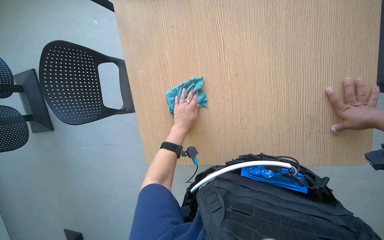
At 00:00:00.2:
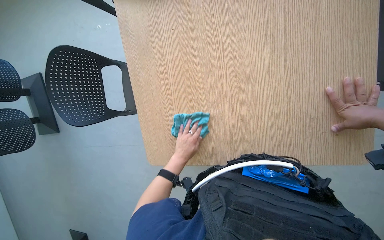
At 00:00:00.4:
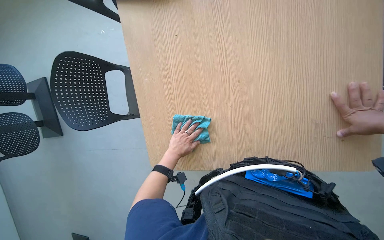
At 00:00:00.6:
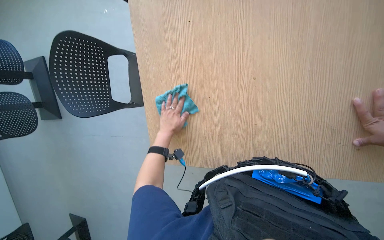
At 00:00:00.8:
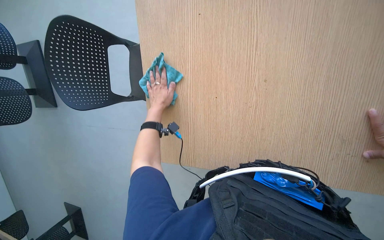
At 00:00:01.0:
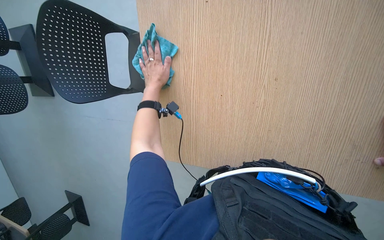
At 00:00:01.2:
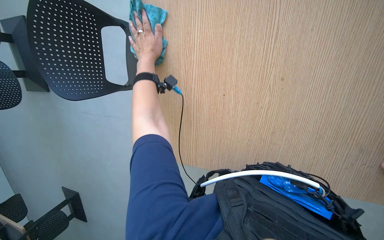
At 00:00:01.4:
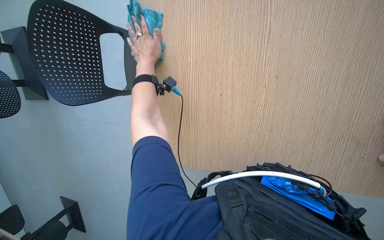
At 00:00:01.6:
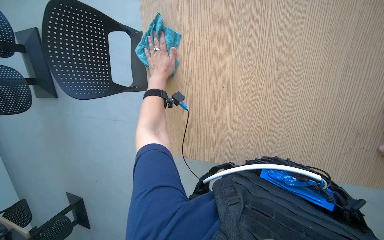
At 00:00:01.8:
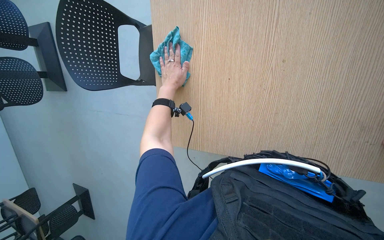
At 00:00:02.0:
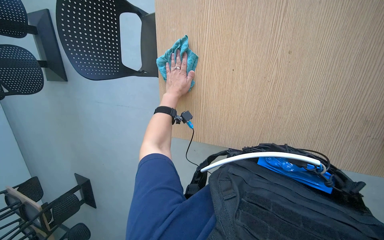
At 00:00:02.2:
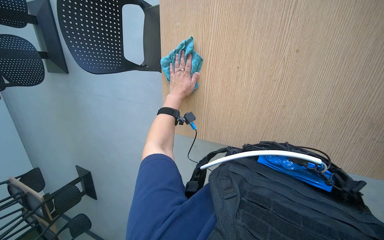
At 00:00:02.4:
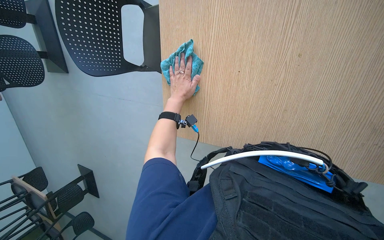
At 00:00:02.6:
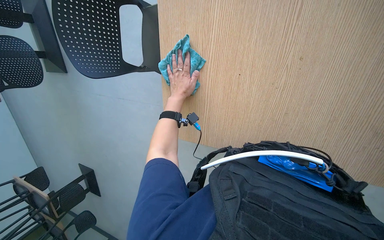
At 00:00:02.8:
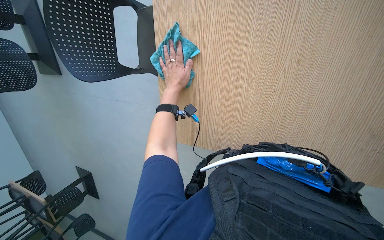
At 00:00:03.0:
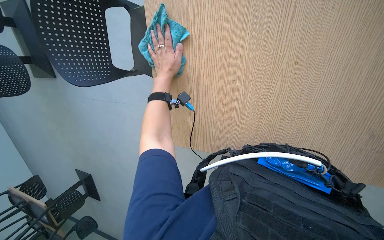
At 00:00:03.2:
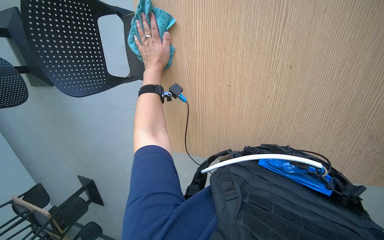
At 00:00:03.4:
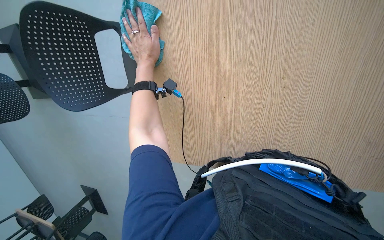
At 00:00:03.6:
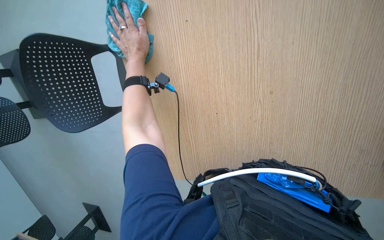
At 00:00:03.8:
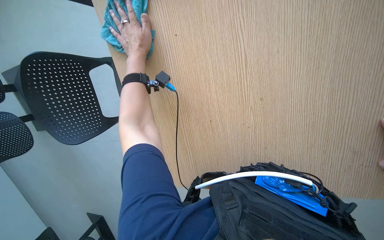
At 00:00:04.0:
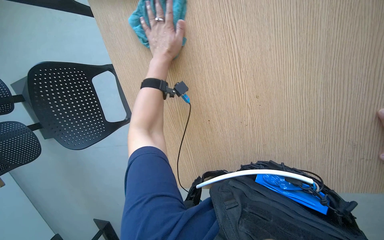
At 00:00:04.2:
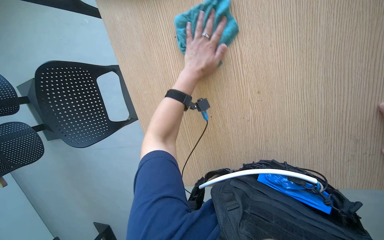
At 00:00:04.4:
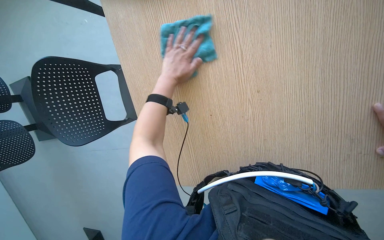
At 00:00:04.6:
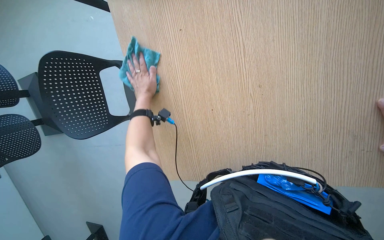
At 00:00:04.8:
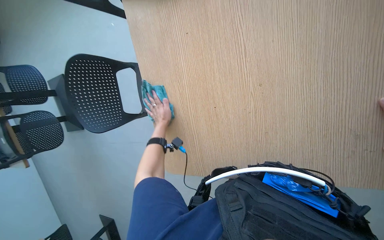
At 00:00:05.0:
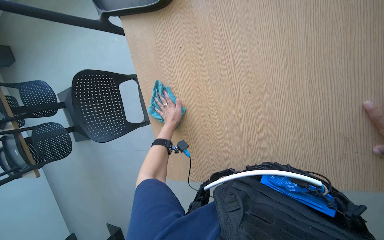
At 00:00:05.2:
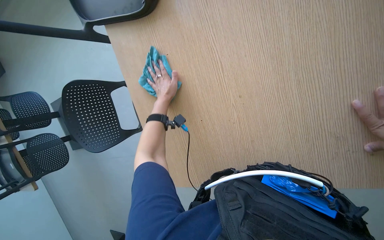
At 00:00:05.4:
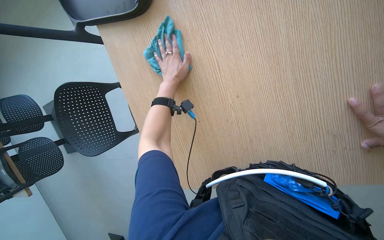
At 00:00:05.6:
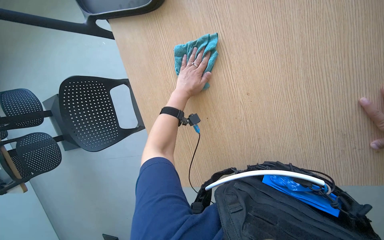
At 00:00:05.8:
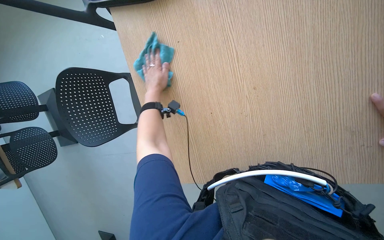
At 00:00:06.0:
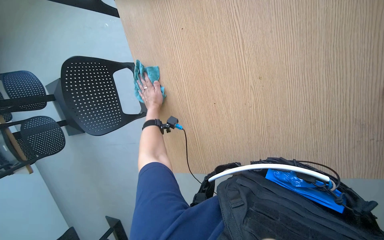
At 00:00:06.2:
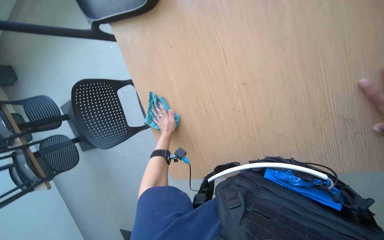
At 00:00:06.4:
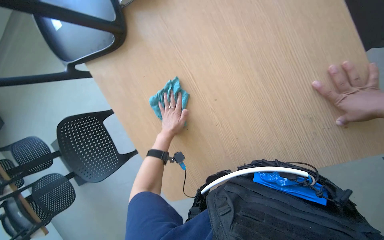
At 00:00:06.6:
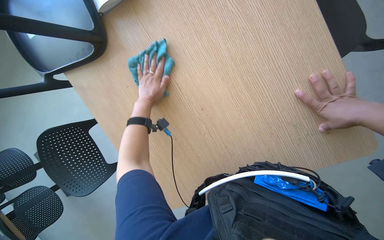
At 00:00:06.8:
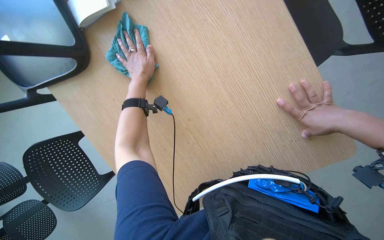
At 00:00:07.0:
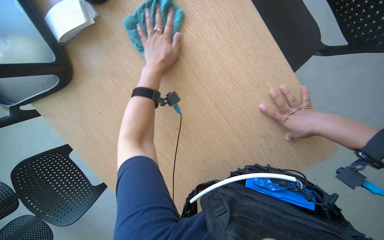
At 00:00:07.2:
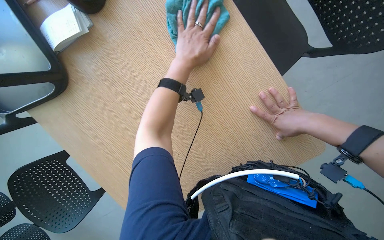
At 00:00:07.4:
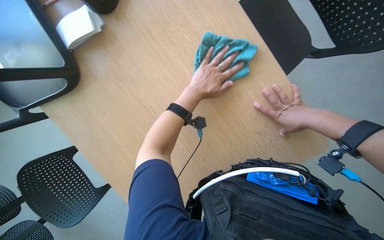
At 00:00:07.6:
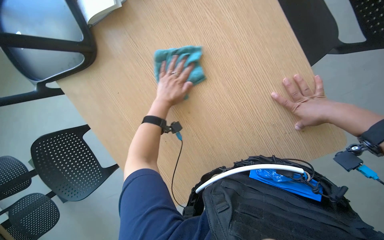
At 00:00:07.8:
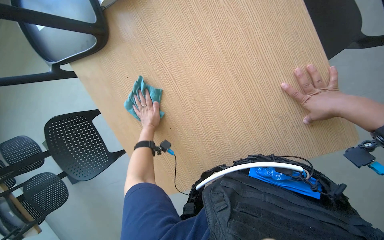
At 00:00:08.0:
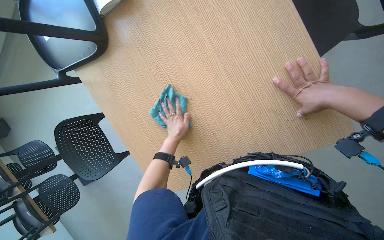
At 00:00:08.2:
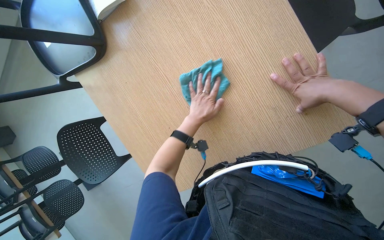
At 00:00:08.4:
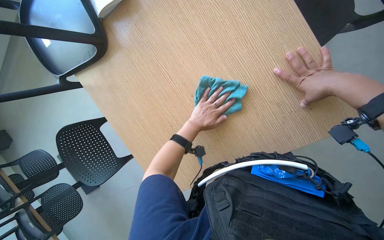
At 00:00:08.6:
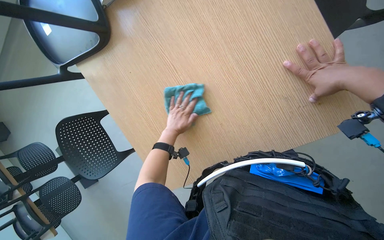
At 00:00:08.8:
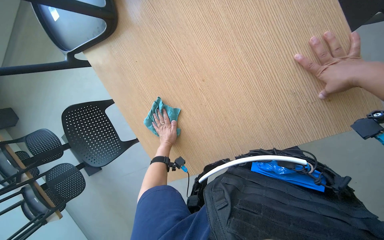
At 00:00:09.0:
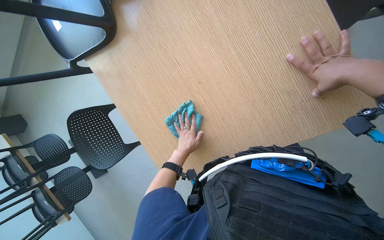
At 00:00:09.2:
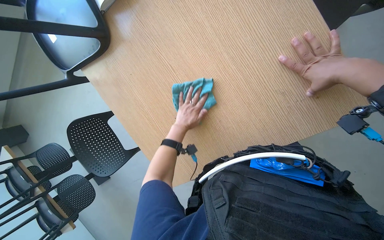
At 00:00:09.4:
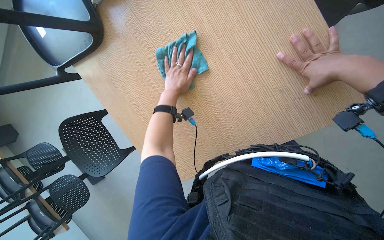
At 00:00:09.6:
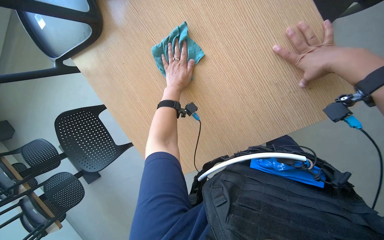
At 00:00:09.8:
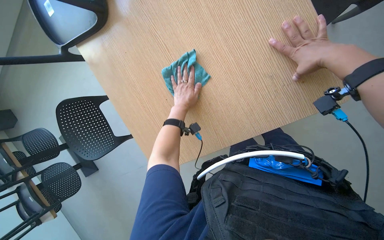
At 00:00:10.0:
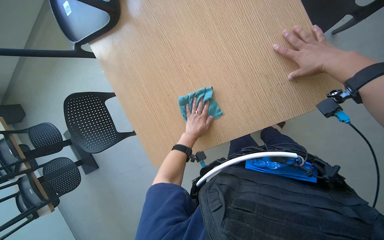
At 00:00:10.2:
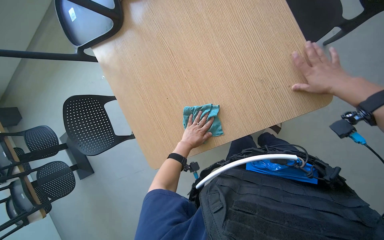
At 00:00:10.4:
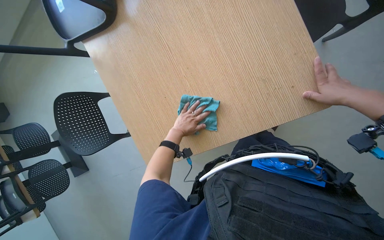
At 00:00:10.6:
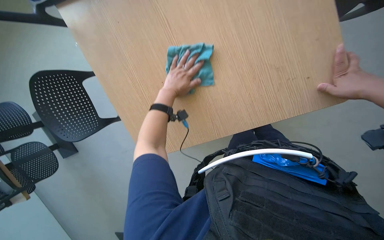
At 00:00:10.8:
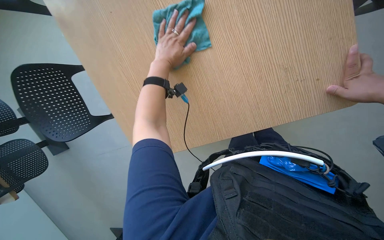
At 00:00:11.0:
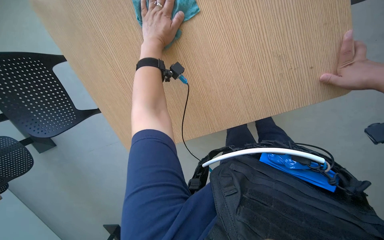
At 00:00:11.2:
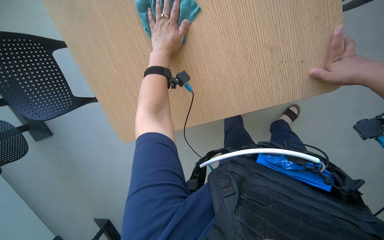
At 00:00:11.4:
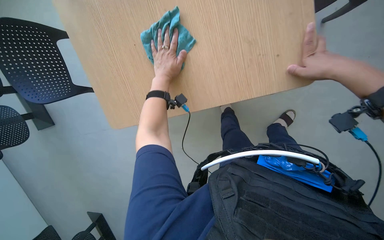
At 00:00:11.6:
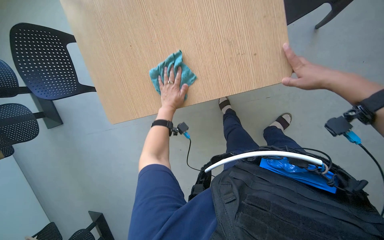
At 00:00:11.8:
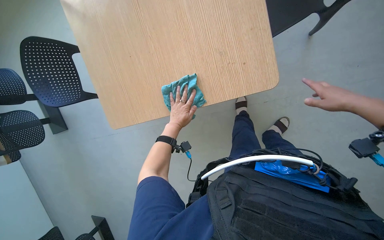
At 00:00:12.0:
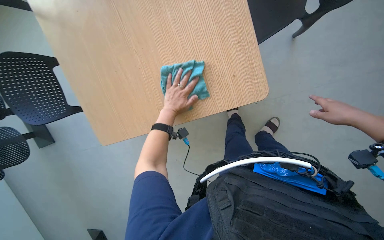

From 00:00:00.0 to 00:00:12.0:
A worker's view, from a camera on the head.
Job: wiping surfaces.
The whole recording: Wiping table surfaces. The worker squeezes a cloth and wipes multiple table surfaces.
From 00:00:00.0 to 00:00:01.6: The left hand travels up the picture and to the left by approximately 20 cm.
From 00:00:03.0 to 00:00:04.4: The left hand goes to the right and returns, about 15 cm each way.
From 00:00:04.4 to 00:00:06.0: The left hand goes up and down the picture, approximately 15 cm each way, reversing 2 times.
From 00:00:06.0 to 00:00:07.6: The left hand goes up and down the picture, about 20 cm each way, reversing 2 times.
From 00:00:07.6 to 00:00:09.0: The left hand moves up and down the picture over roughly 15 cm, changing direction 2 times.
From 00:00:09.0 to 00:00:10.4: The right hand is displaced to the right by roughly 10 cm. Meanwhile the left hand travels up the picture and back again, some 20 cm each way.

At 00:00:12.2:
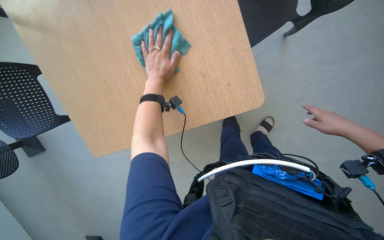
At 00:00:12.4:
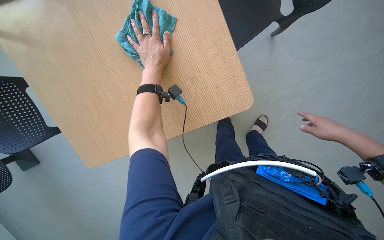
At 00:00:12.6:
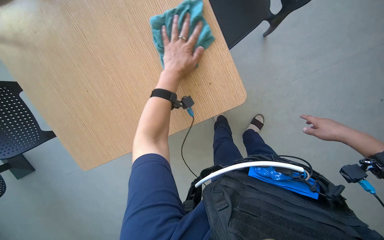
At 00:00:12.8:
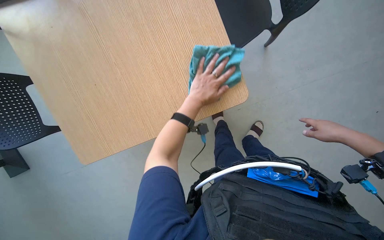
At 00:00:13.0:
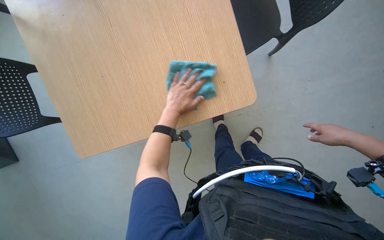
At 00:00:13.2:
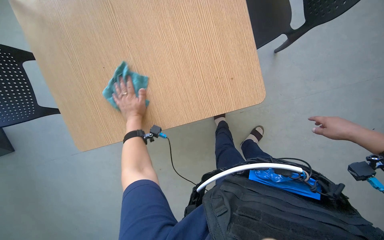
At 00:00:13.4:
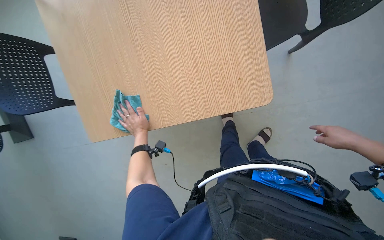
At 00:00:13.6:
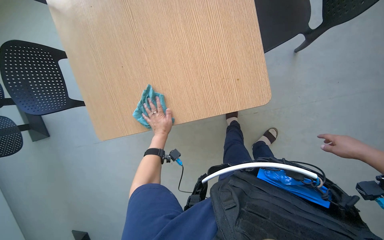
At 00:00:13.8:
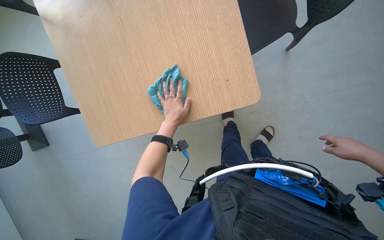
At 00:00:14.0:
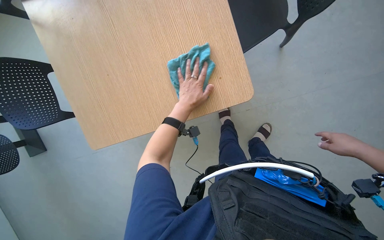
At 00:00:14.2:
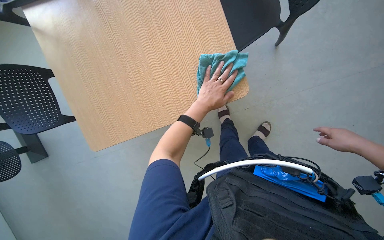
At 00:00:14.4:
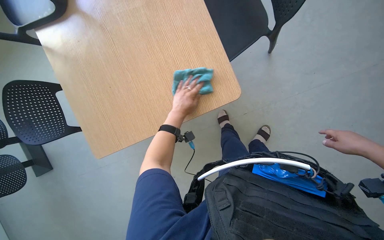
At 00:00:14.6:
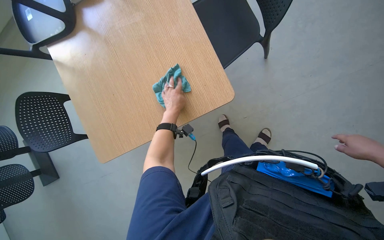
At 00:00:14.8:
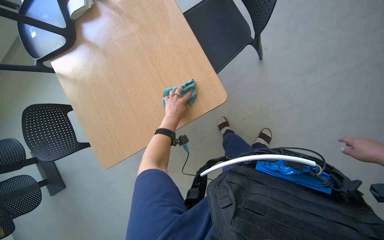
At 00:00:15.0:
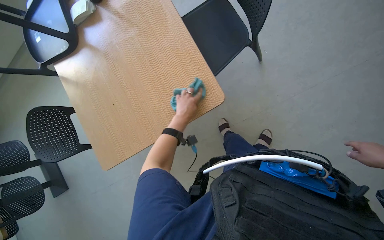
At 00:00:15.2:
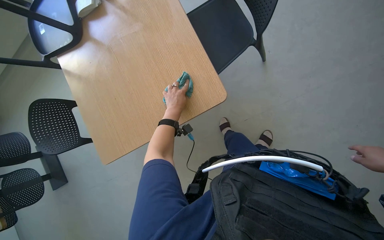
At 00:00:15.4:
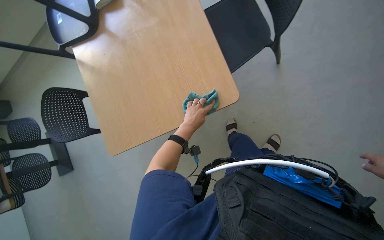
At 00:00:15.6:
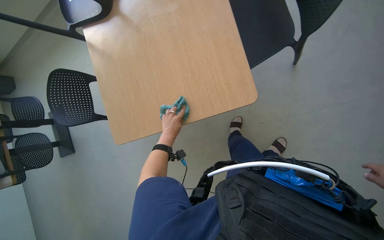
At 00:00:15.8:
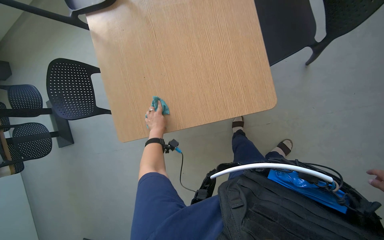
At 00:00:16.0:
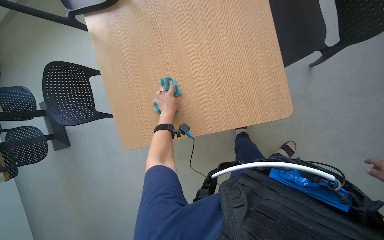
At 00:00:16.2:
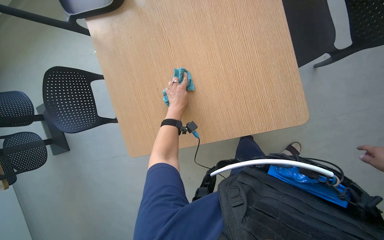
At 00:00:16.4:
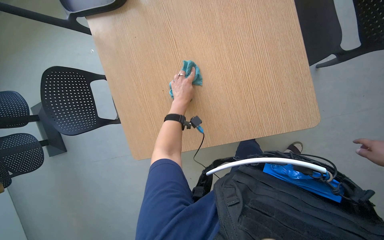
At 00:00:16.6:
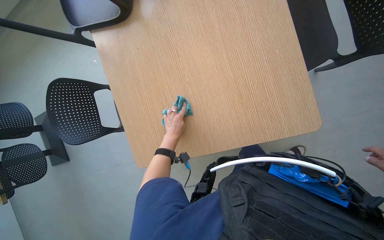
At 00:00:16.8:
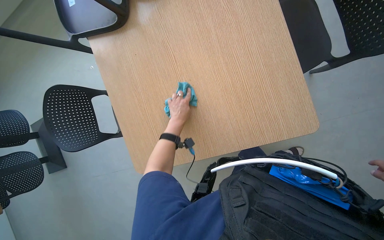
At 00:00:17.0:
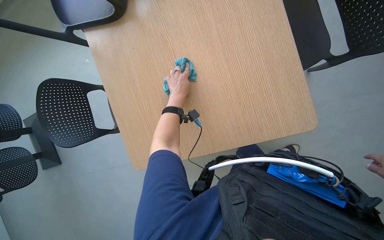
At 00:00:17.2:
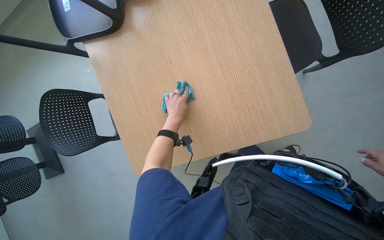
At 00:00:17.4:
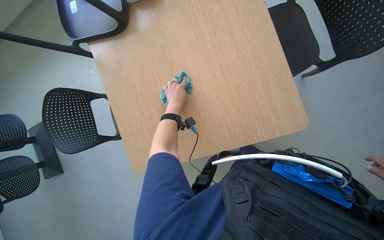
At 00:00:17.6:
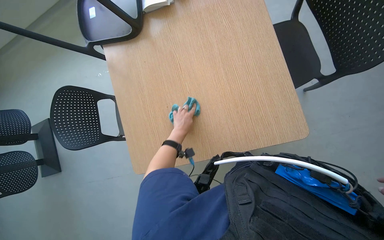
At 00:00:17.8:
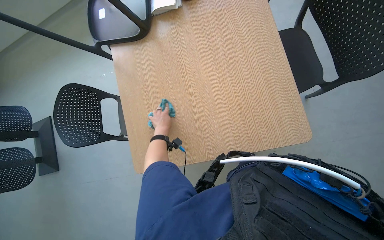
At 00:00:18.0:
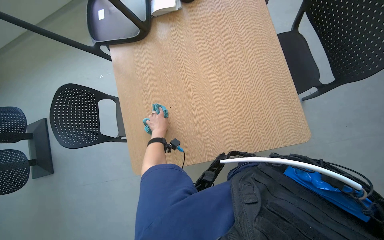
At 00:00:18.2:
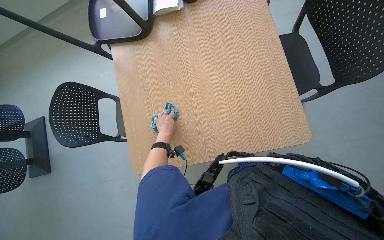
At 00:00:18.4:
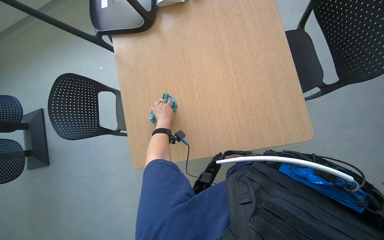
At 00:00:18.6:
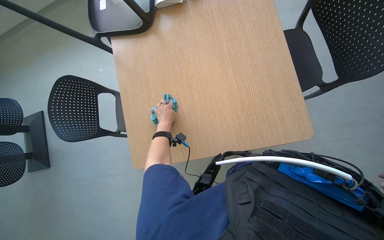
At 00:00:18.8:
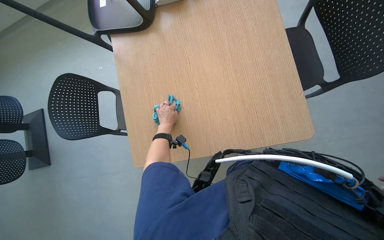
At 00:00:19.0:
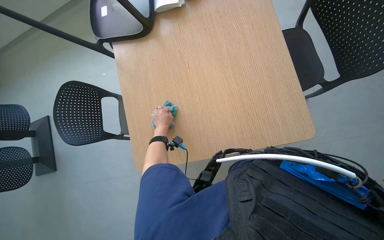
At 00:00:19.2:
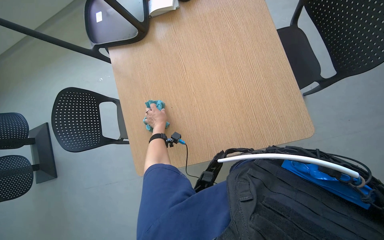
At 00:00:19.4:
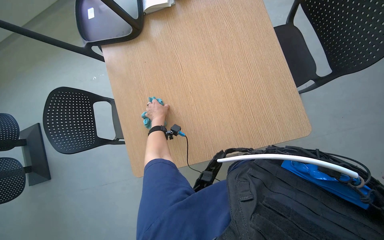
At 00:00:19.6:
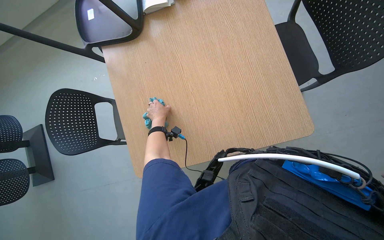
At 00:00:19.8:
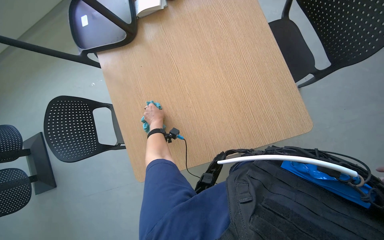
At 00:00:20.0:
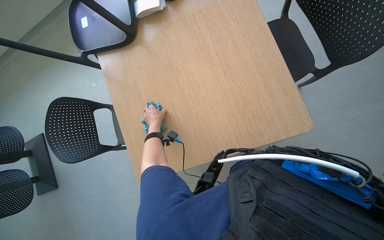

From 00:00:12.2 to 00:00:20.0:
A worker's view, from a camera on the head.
Job: wiping surfaces.
The whole recording: Wiping table surfaces. The worker squeezes a cloth and wipes multiple table surfaces.
From 00:00:12.2 to 00:00:13.8: The left hand goes about 15 cm down the picture.
From 00:00:16.8 to 00:00:18.4: The left hand shifts some 10 cm to the left, and travels up the picture and back again, about 5 cm each way.
